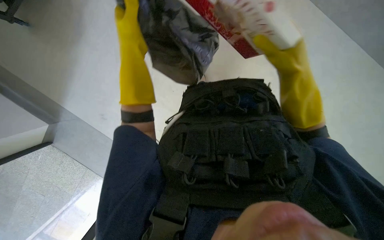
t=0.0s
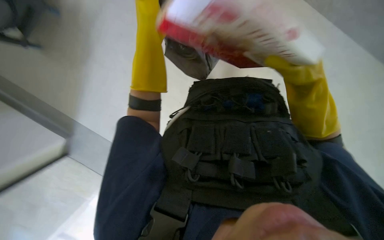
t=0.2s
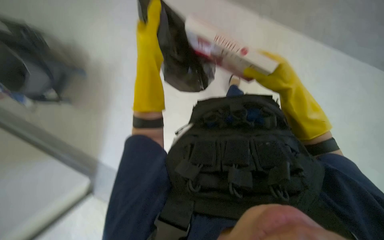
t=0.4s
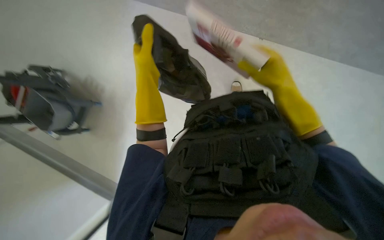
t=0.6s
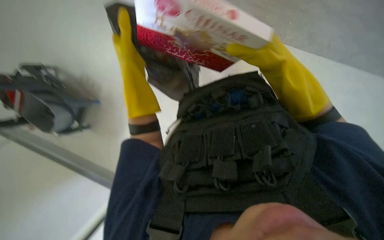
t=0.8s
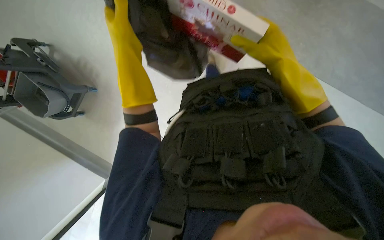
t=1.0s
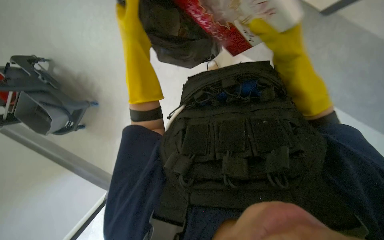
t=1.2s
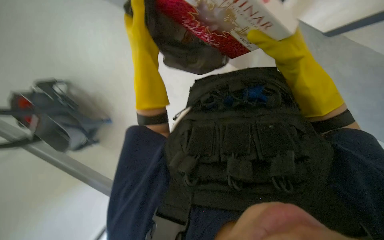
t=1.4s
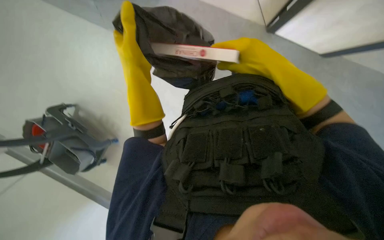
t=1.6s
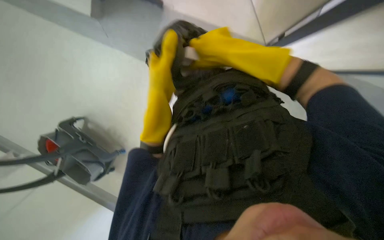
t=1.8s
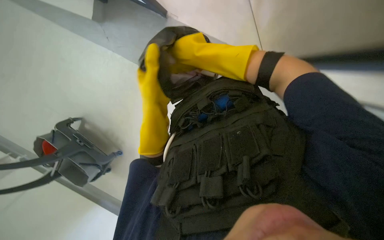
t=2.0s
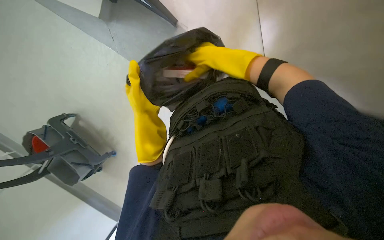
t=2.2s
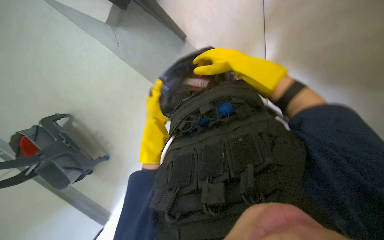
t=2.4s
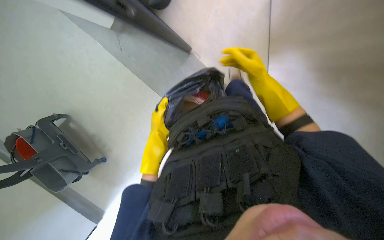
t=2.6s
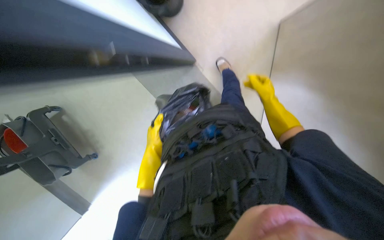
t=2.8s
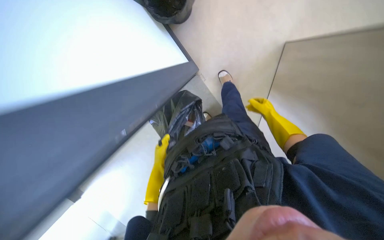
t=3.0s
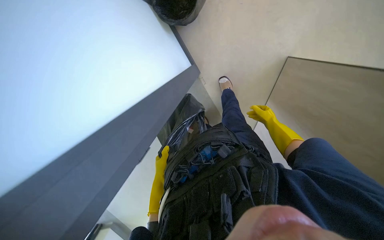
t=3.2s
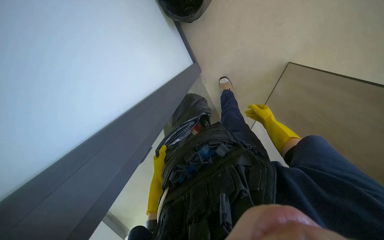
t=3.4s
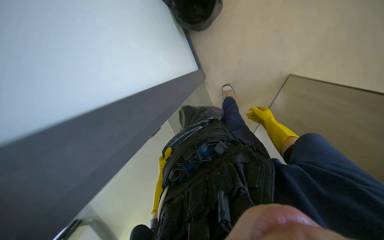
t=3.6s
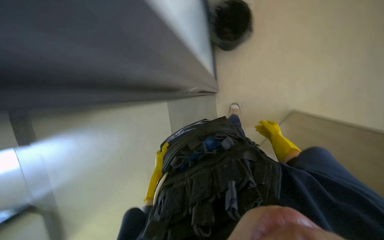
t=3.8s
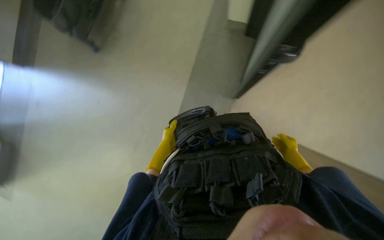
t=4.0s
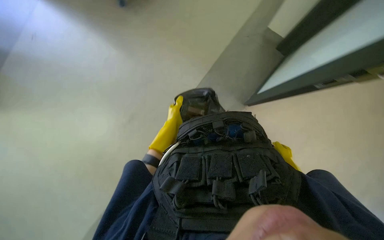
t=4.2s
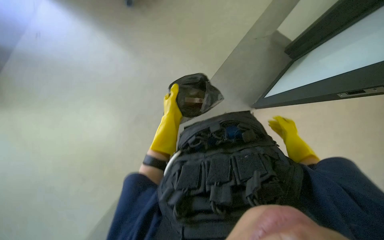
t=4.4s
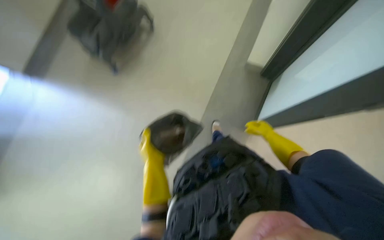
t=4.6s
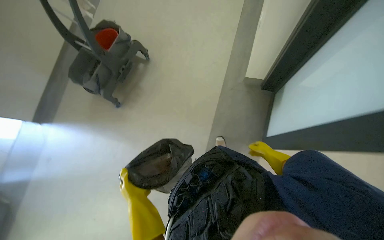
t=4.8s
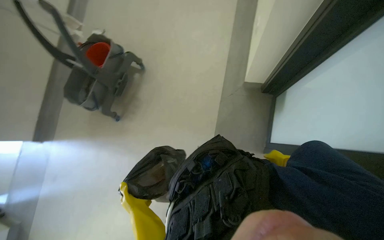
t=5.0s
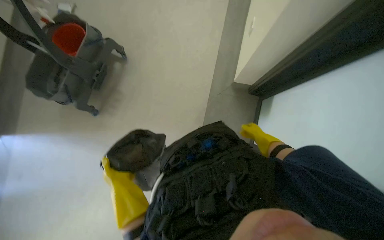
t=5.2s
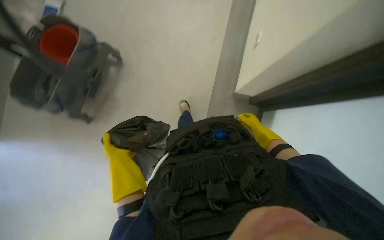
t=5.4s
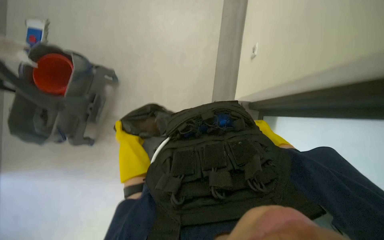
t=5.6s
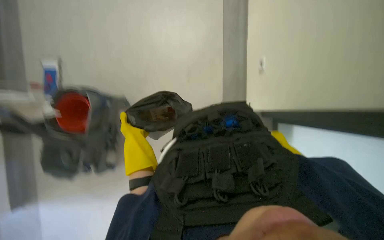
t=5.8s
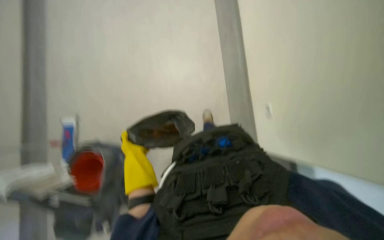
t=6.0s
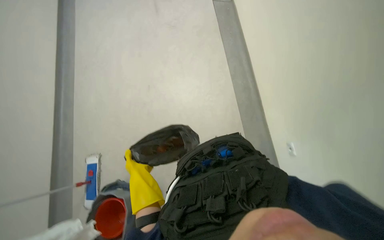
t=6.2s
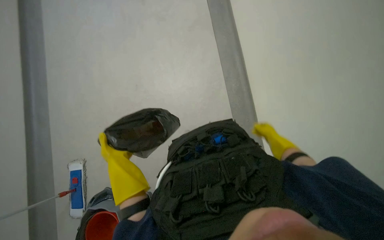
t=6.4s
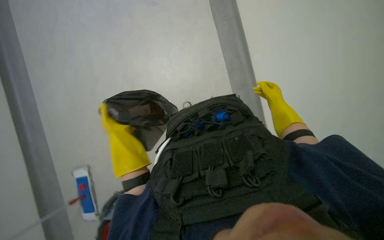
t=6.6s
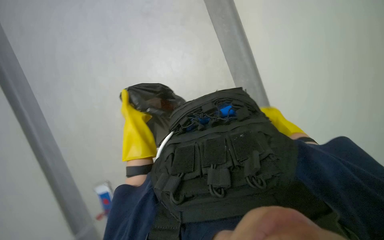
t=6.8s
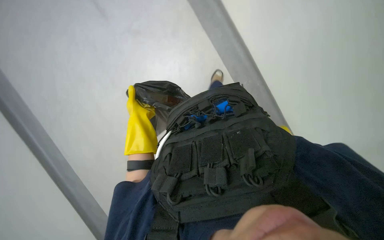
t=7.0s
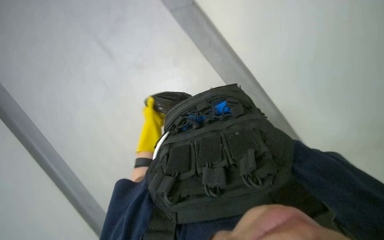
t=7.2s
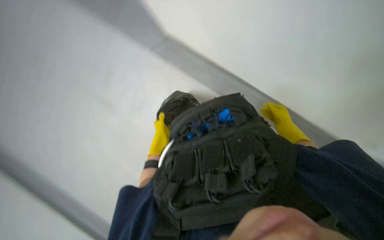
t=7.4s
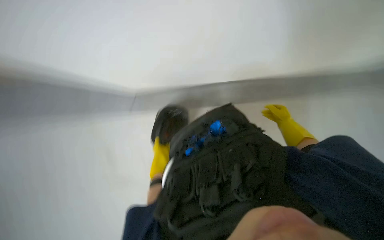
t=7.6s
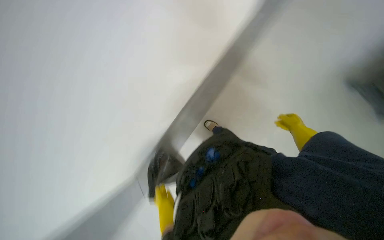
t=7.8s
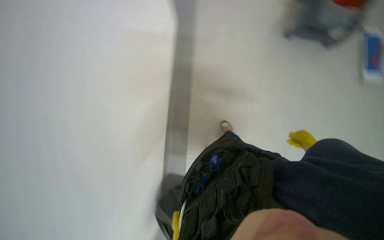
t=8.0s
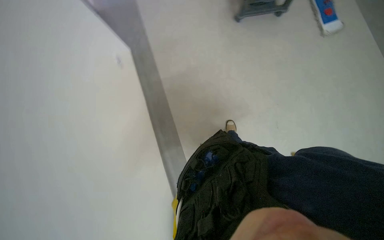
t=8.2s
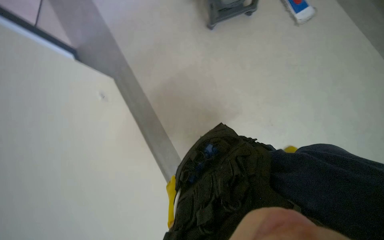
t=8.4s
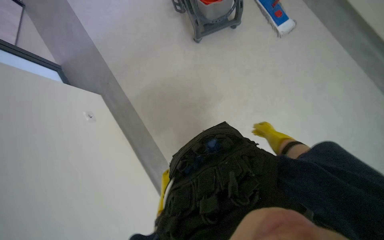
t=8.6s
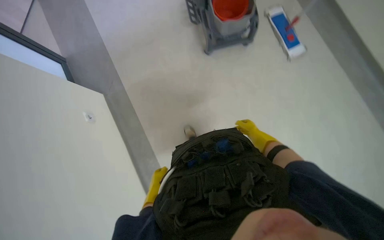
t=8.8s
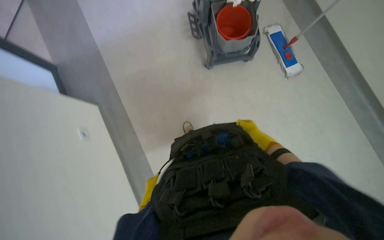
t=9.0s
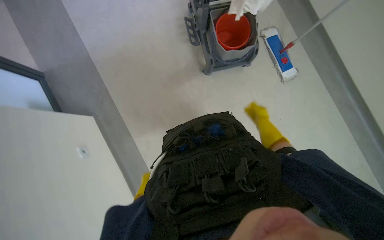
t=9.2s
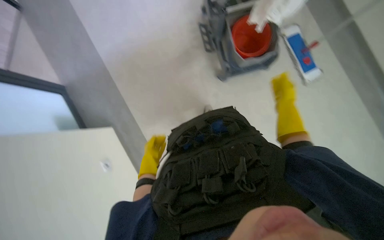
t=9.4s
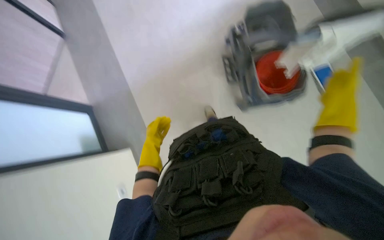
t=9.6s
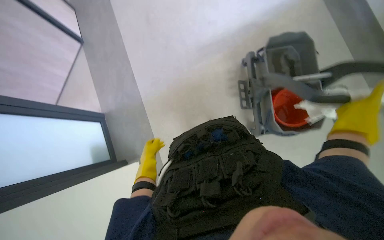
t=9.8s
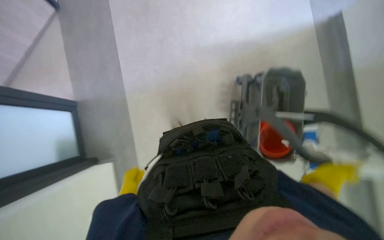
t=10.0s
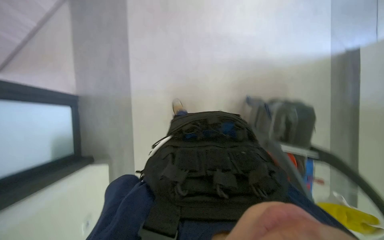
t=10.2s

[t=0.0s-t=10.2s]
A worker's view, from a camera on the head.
Job: managing trash.
The whole recording: Collecting trash into bin. The worker collects the trash into the bin.
t=1.4s to t=3.0s: The right hand moves farther from the camera and to the right, some 35 cm. Meanwhile the left hand goes approximately 30 cm down the picture and farther from the camera.
t=3.0s to t=4.4s: The scene rotates clockwise by approximately 35 degrees.
t=4.4s to t=5.8s: The head travels roughly 70 cm. The wearer looks roughly 15 degrees further upward. Everything in view rotates roughly 40 degrees counterclockwise.
t=7.2s to t=8.8s: The view tilts roughly 45 degrees upward. The scene rotates counterclockwise by about 35 degrees.
t=8.8s to t=10.2s: The wearer moves about 1 m.

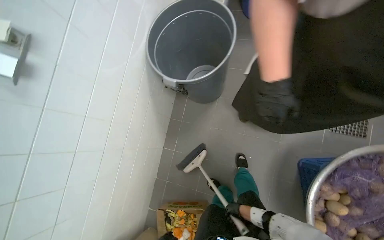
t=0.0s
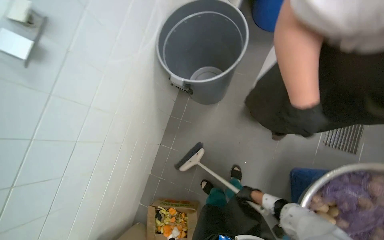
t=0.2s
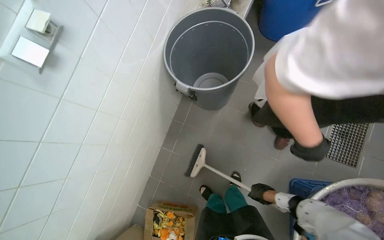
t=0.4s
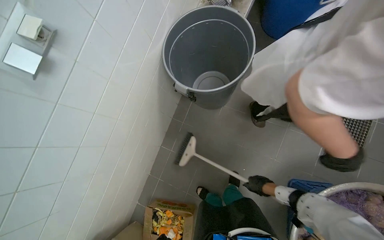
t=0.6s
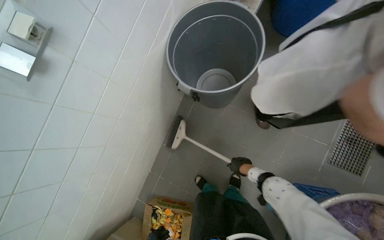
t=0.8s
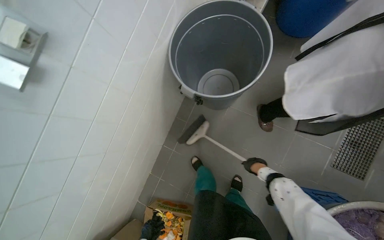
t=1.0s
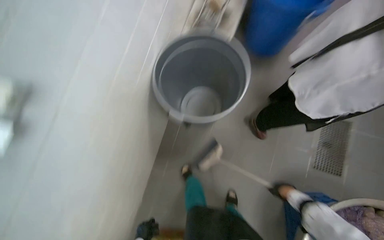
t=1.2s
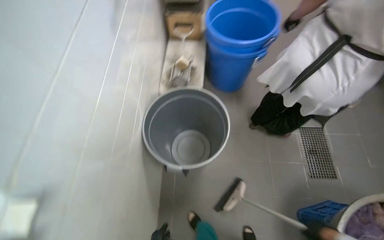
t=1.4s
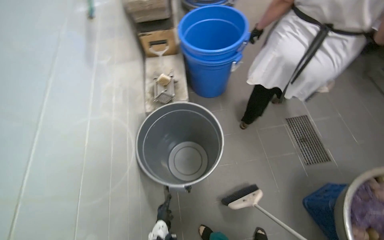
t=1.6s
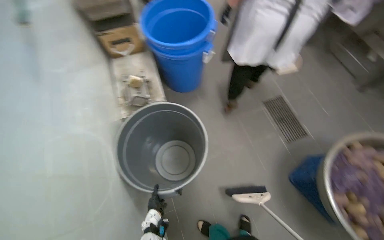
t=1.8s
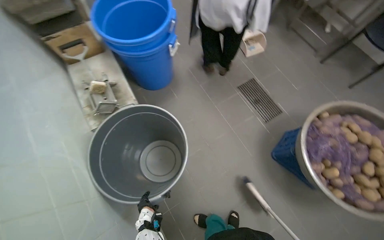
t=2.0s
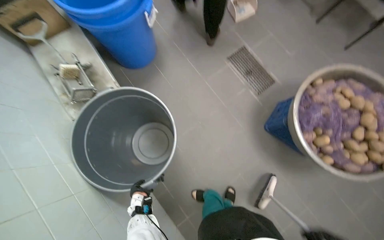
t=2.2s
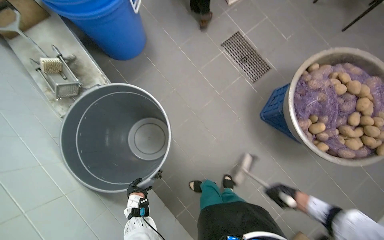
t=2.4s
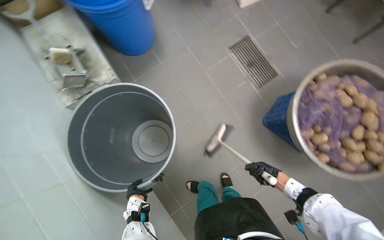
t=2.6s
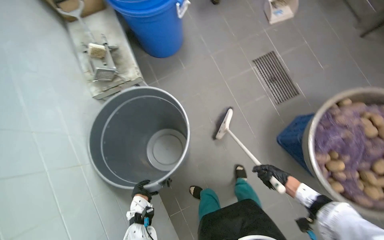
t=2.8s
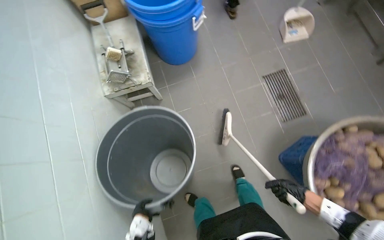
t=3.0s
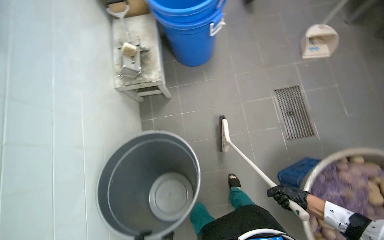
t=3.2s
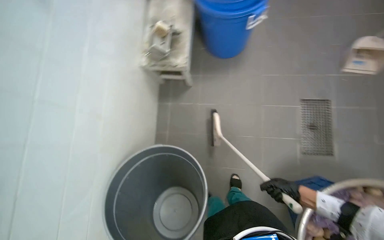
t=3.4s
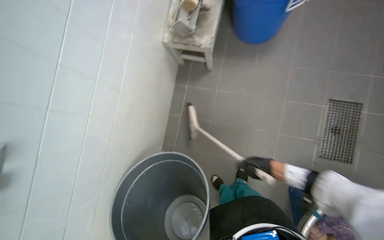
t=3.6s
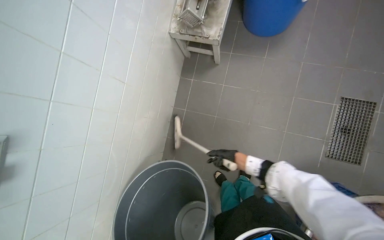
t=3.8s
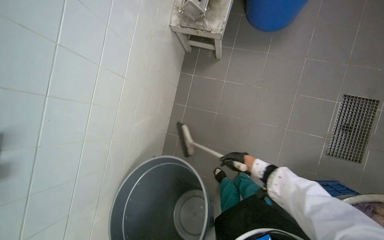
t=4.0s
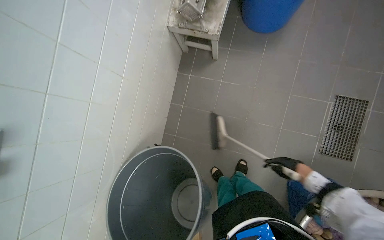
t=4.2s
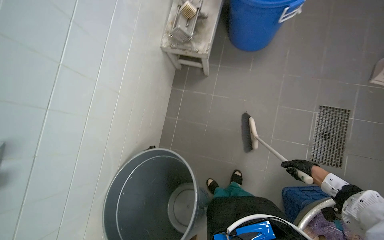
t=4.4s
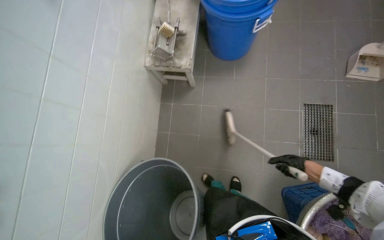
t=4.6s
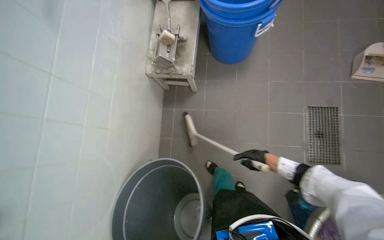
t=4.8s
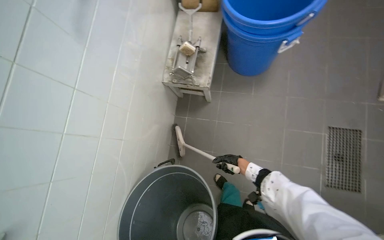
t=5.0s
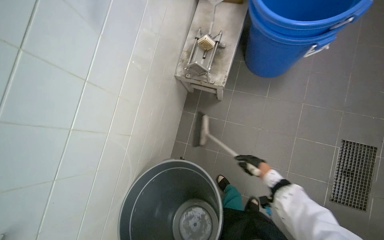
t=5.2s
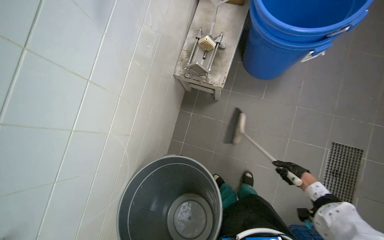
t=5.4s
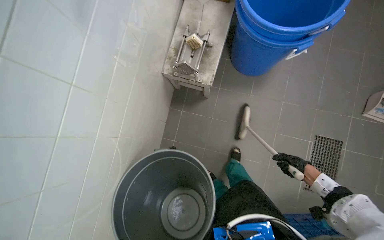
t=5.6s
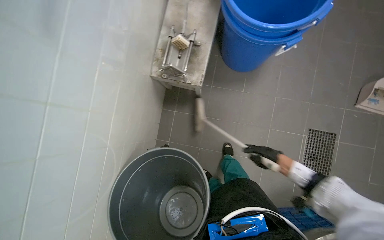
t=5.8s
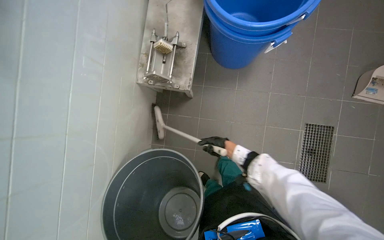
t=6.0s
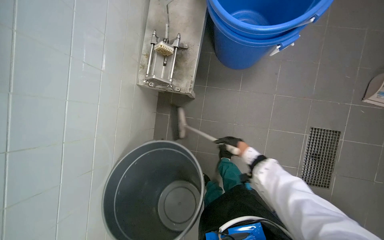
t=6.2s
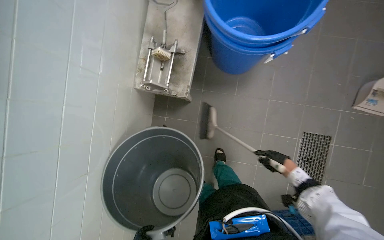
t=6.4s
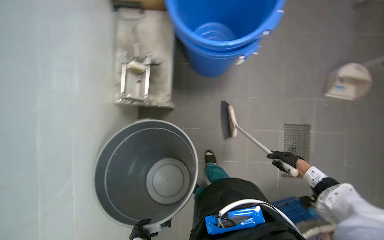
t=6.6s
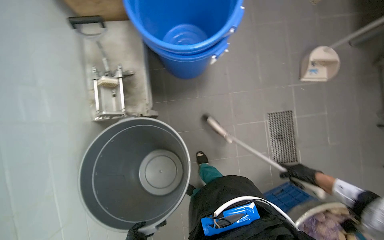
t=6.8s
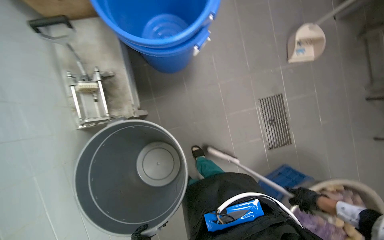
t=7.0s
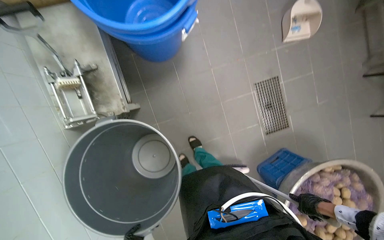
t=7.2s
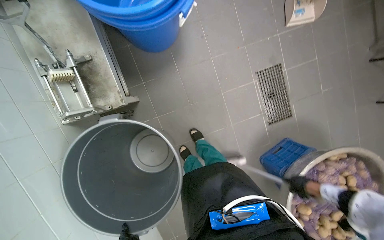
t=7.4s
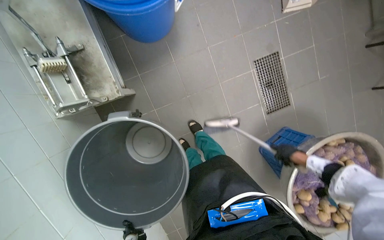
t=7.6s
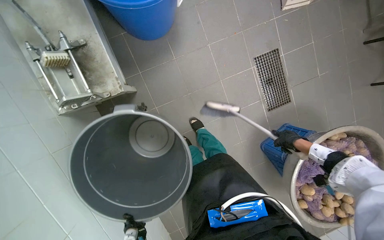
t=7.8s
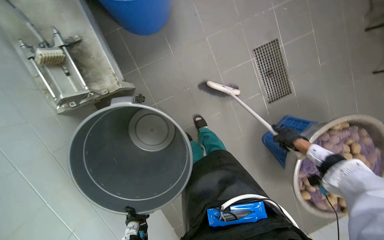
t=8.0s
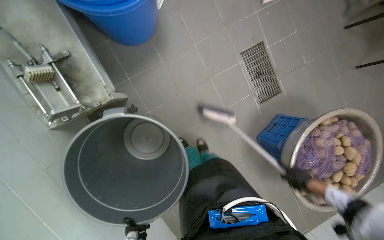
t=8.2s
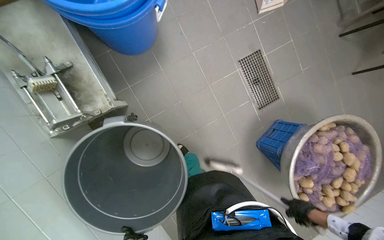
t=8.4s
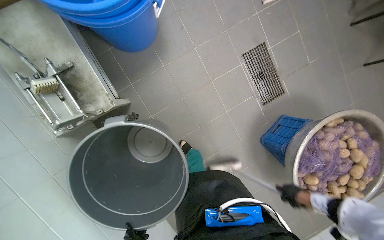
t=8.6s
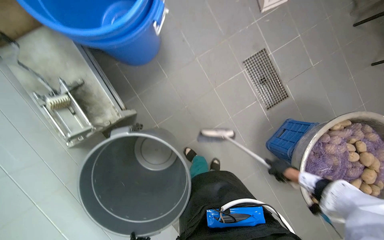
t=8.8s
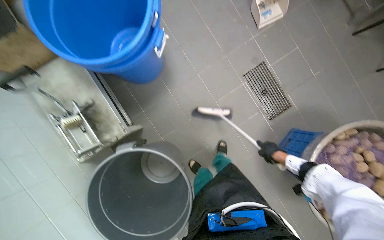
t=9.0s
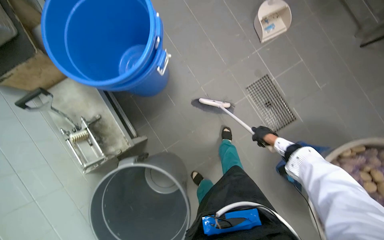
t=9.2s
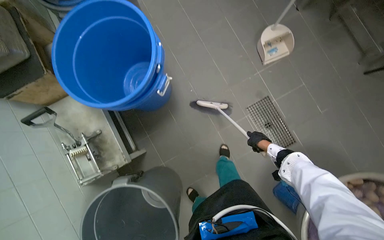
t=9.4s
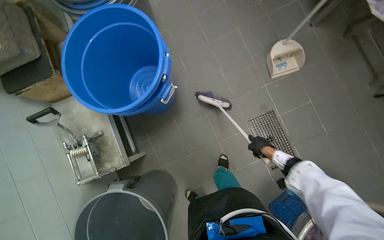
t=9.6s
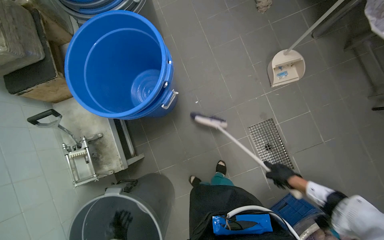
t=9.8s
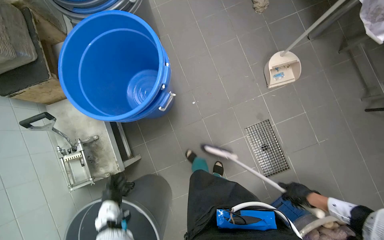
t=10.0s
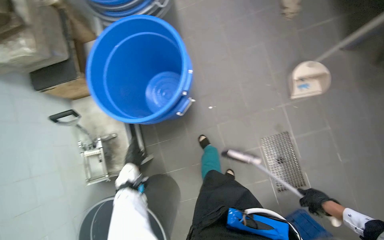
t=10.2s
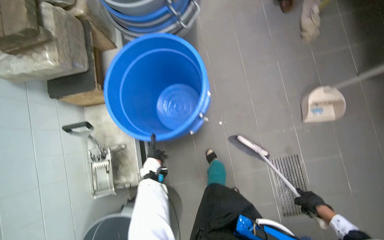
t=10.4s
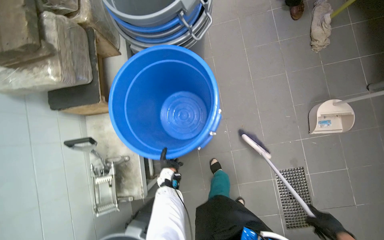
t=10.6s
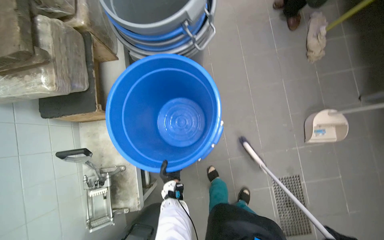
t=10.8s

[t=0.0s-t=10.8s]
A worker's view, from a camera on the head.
Job: sweeping floor.
The whole recording: Sweeping kitchen floor. The worker sweeps the kitchen floor with a broom and dustpan, moving chairs to clean underneath them.
t=0.0s to t=1.6s: The wearer looks about 25 degrees further to the right. The camera pitches upward, by about 15 degrees.
t=1.6s to t=3.0s: The view tips downward by about 15 degrees.
t=4.6s to t=6.2s: The wearer moves some 40 cm.
t=6.2s to t=7.8s: The wearer looks some 35 degrees further to the right.
t=7.8s to t=9.2s: The right hand goes down the picture and returns, approximately 25 cm each way.
t=9.2s to t=10.8s: The camera travels some 50 cm.
